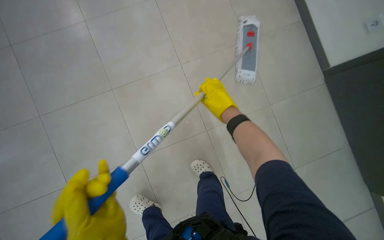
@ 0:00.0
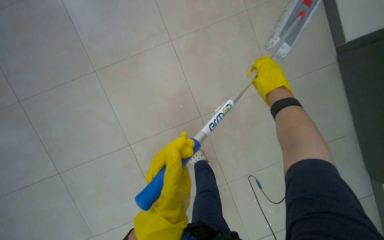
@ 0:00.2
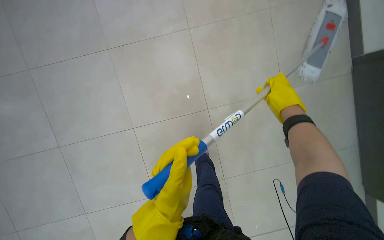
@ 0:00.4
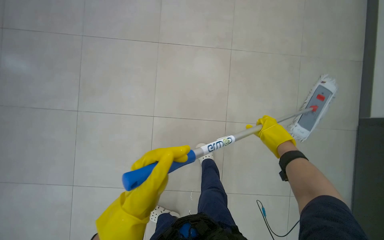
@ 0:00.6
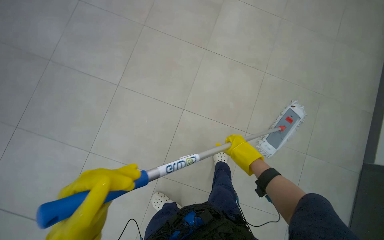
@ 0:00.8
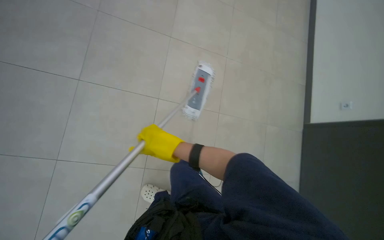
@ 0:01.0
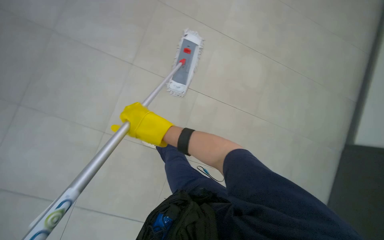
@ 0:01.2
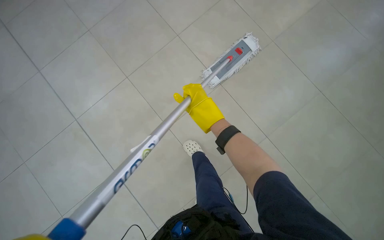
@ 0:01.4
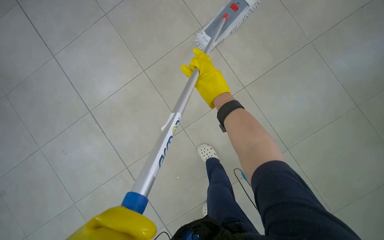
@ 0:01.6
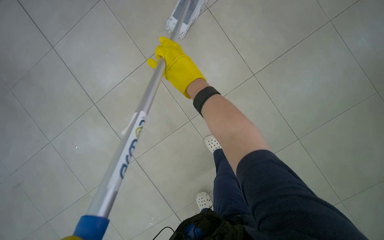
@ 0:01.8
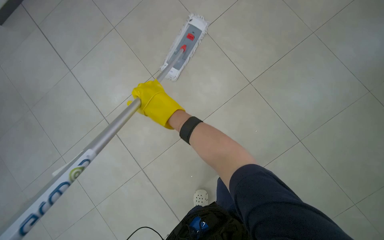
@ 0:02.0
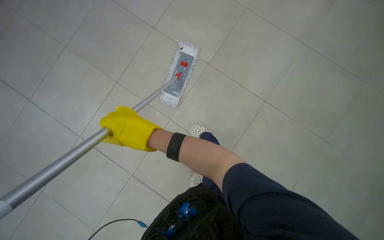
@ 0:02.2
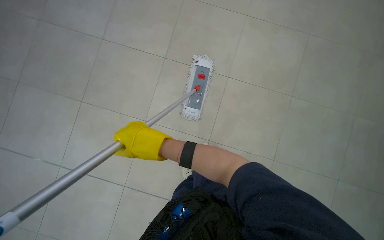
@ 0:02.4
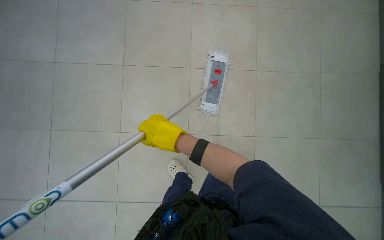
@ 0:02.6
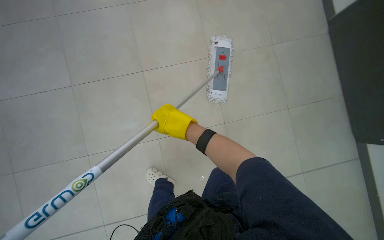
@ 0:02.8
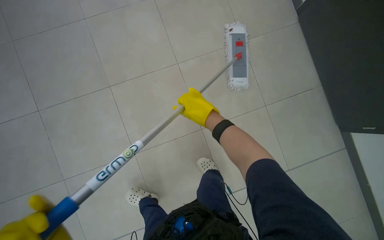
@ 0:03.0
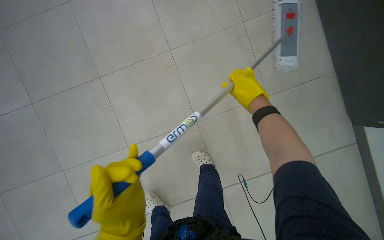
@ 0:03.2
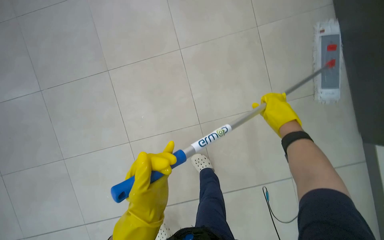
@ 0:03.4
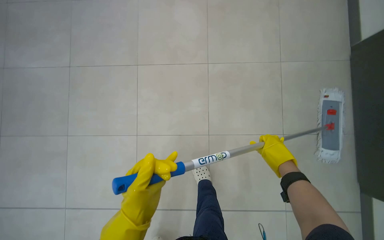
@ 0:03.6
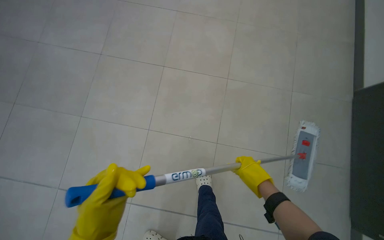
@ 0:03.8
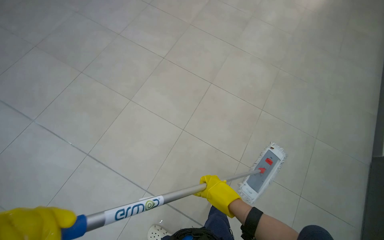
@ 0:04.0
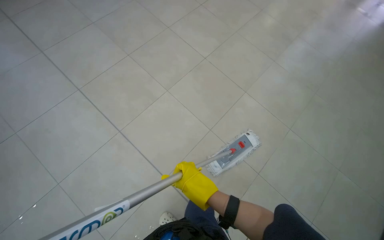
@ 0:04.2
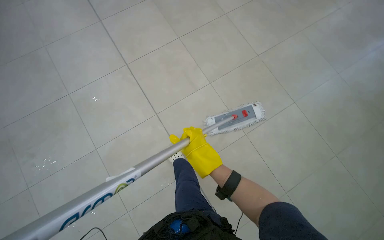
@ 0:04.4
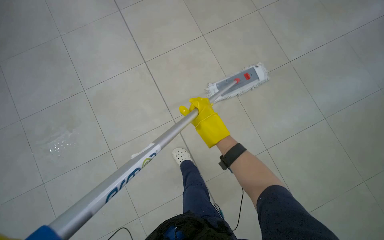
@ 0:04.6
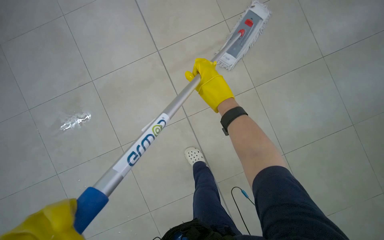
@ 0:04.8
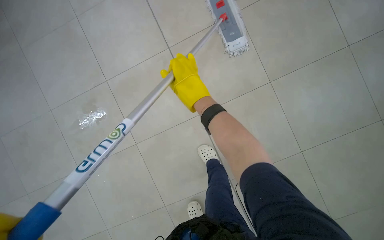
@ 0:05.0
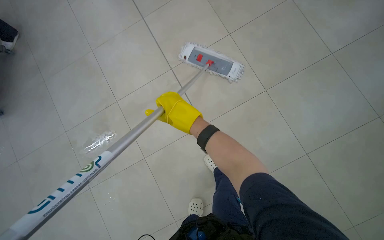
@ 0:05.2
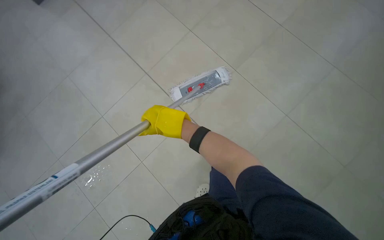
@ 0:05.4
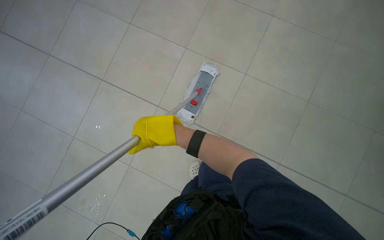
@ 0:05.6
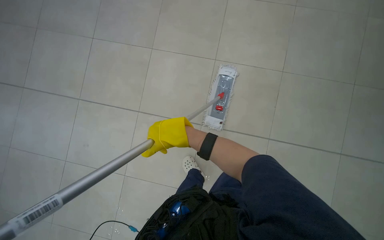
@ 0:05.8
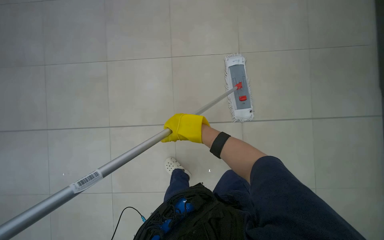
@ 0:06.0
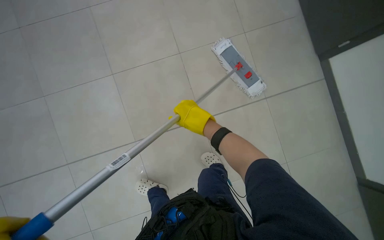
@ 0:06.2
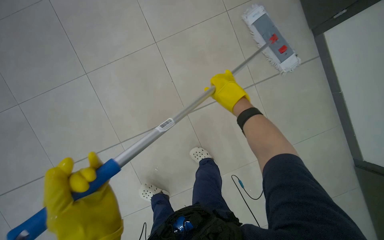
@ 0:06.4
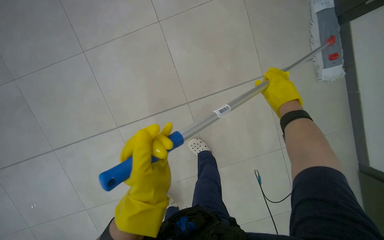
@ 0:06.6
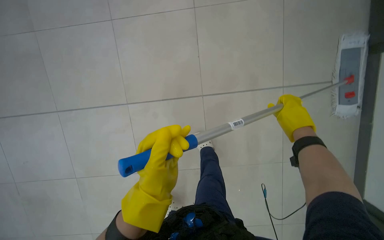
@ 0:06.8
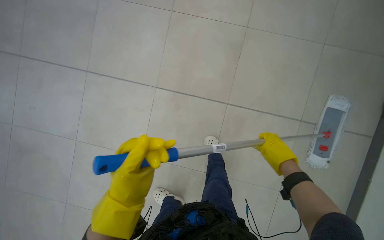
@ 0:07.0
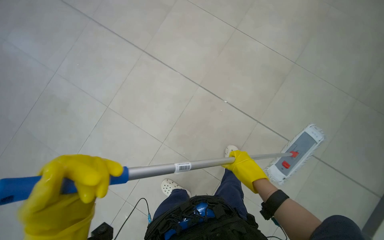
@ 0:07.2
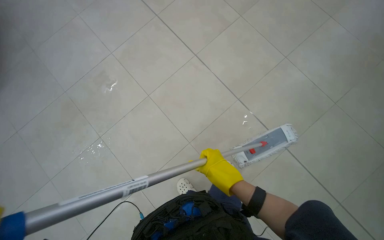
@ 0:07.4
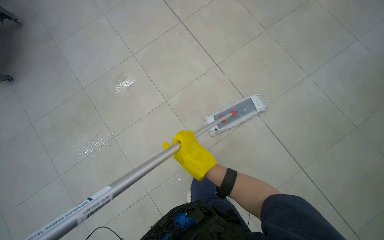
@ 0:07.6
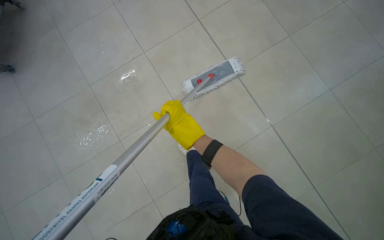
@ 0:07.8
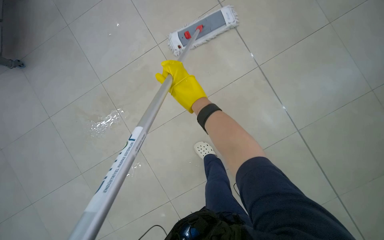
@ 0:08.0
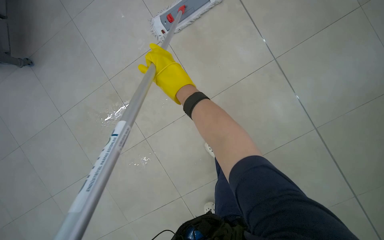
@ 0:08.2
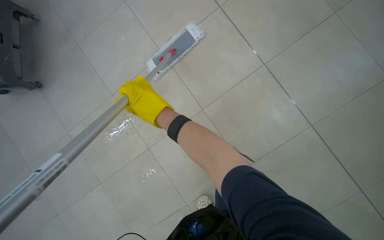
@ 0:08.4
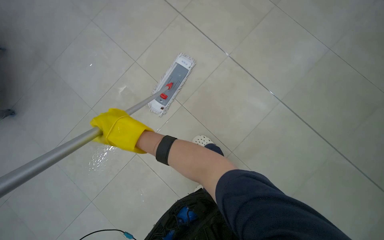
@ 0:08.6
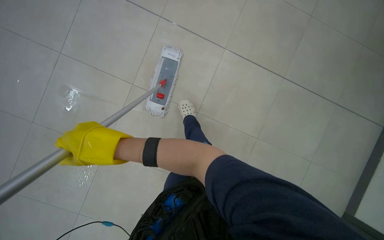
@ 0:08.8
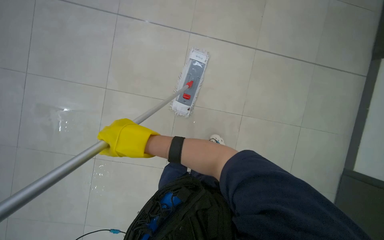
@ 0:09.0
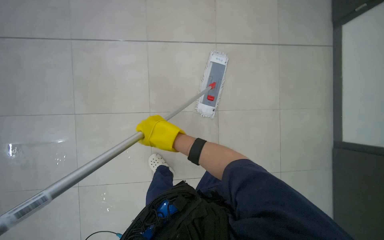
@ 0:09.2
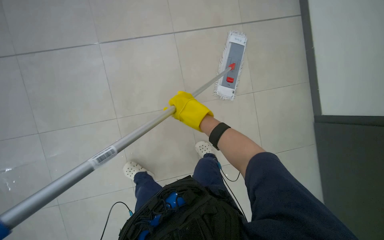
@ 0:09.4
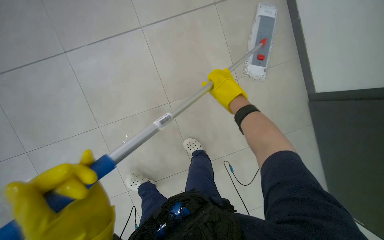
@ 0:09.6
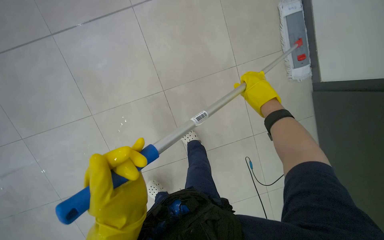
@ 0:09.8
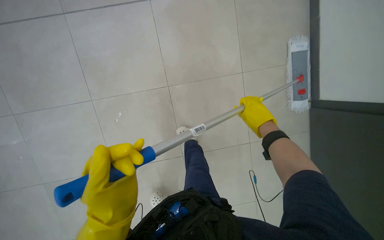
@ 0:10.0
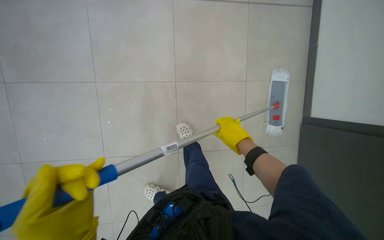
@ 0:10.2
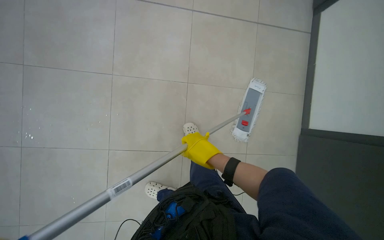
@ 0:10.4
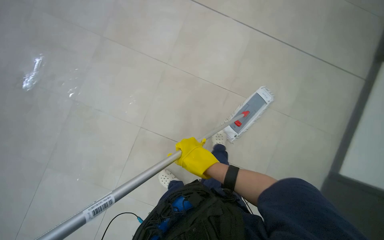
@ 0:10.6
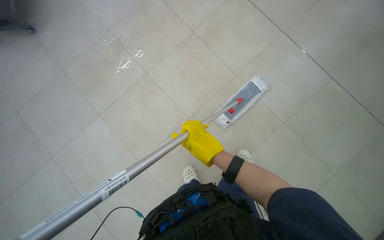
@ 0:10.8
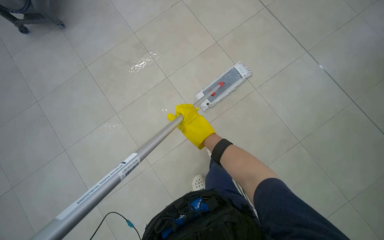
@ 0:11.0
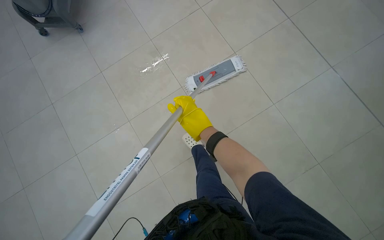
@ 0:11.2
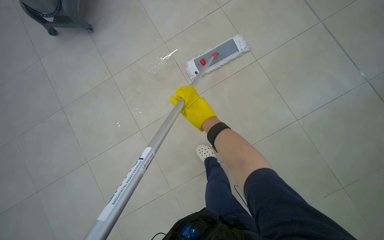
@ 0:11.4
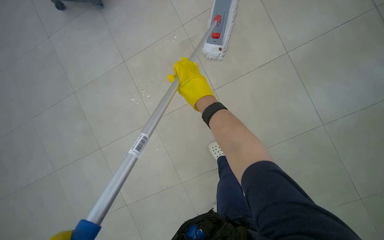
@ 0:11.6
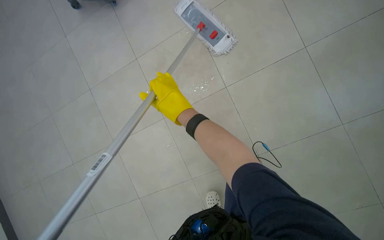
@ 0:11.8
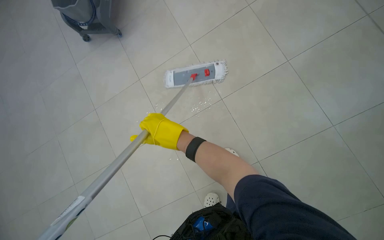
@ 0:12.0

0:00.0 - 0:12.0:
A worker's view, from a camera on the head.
Job: mopping floor.
The whole recording: Mopping floor. The worker mops the floor, including inside the elevator, and rinses the mop head in the bucket.
0:01.6 - 0:03.0: The camera sweeps to the left, by roughly 30 degrees. The scene turns some 35 degrees counterclockwise in the picture.
0:03.0 - 0:04.4: Everything in view rotates about 45 degrees clockwise.
0:04.4 - 0:06.0: The view swings some 15 degrees to the left.
0:07.6 - 0:09.0: The right hand travels to the left and nearer to the camera by some 25 cm, and goes up the picture and returns, some 25 cm each way.
0:09.0 - 0:10.4: The camera is aimed approximately 15 degrees further to the left.
0:10.4 - 0:12.0: The wearer moves roughly 40 cm.

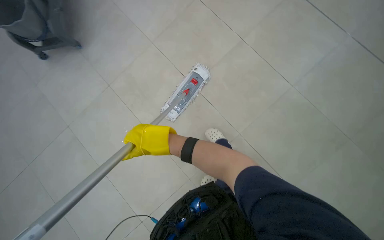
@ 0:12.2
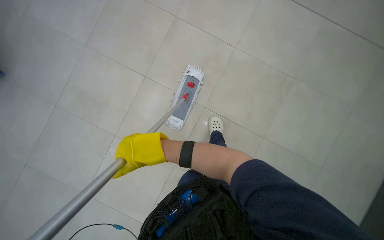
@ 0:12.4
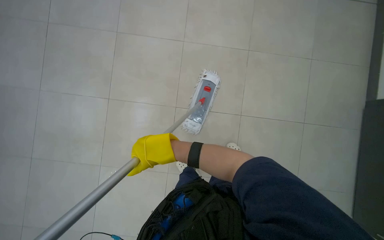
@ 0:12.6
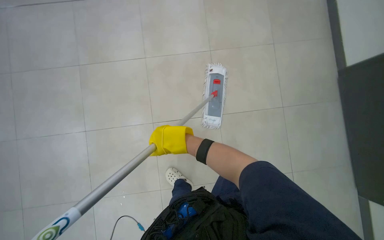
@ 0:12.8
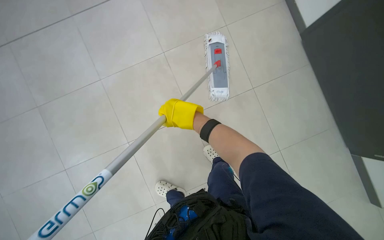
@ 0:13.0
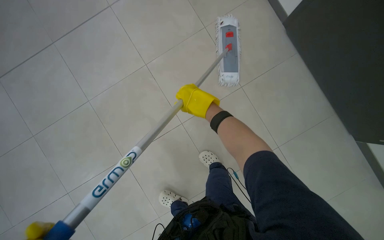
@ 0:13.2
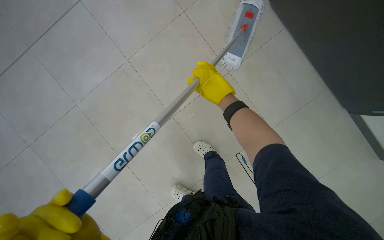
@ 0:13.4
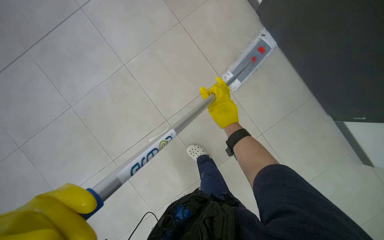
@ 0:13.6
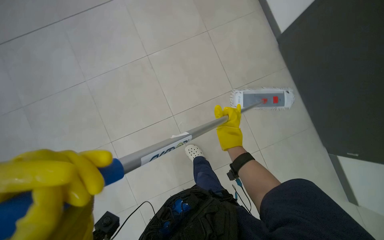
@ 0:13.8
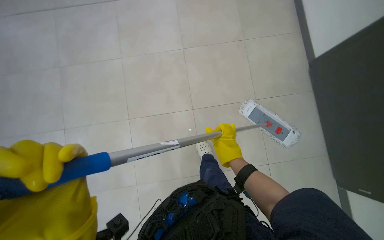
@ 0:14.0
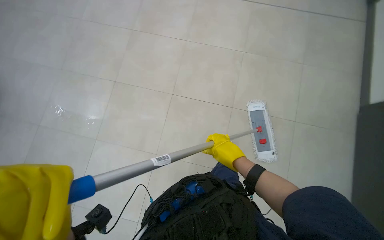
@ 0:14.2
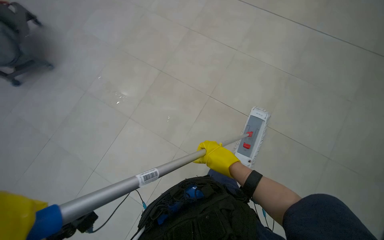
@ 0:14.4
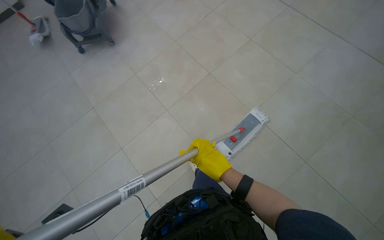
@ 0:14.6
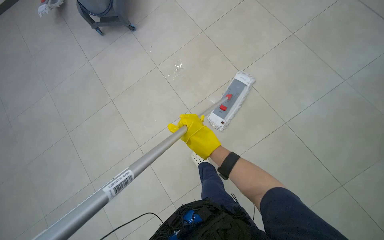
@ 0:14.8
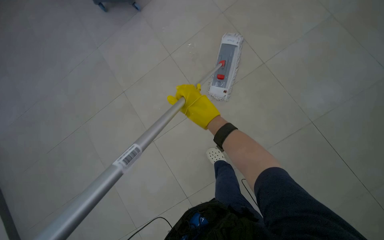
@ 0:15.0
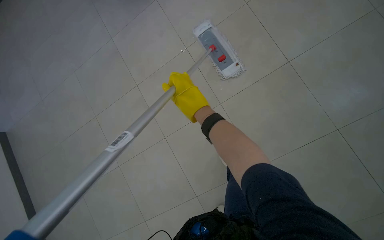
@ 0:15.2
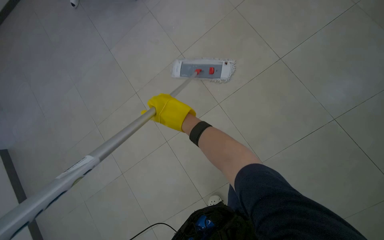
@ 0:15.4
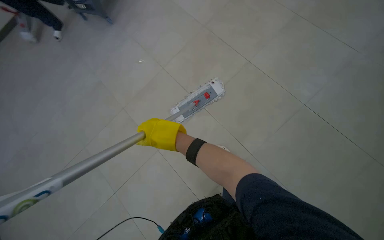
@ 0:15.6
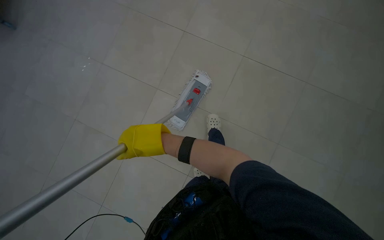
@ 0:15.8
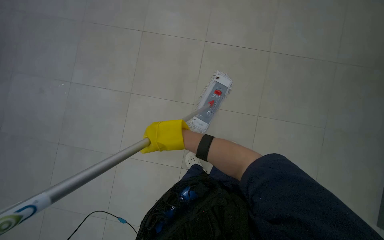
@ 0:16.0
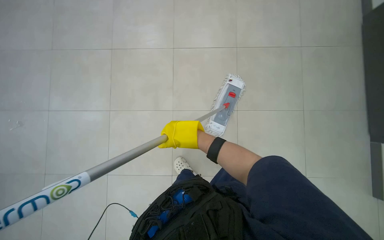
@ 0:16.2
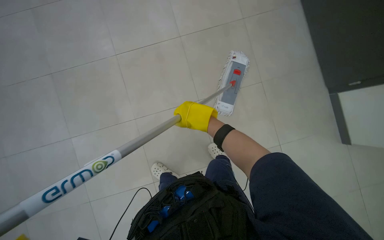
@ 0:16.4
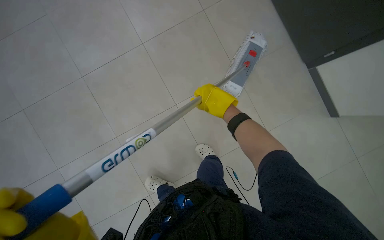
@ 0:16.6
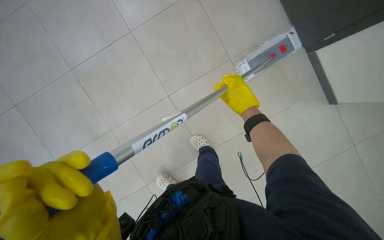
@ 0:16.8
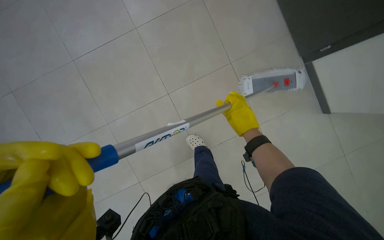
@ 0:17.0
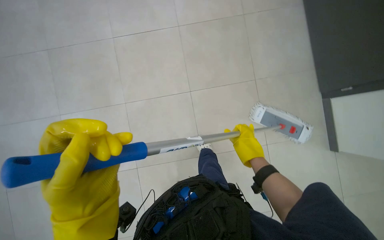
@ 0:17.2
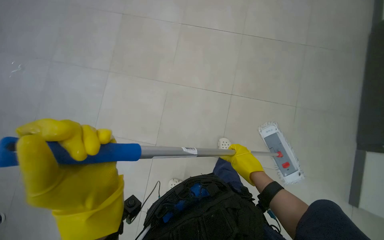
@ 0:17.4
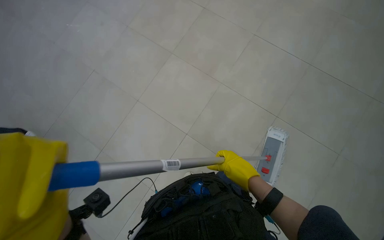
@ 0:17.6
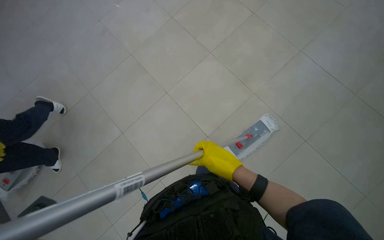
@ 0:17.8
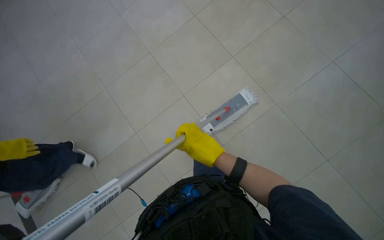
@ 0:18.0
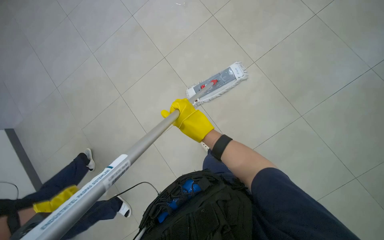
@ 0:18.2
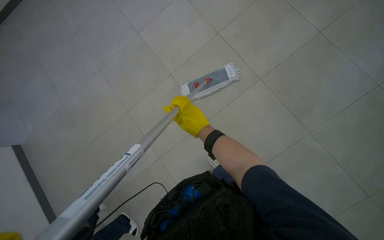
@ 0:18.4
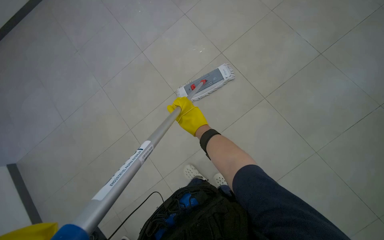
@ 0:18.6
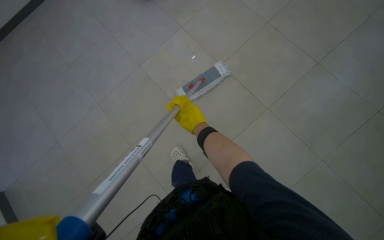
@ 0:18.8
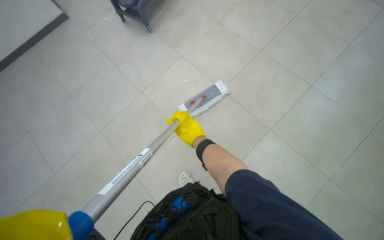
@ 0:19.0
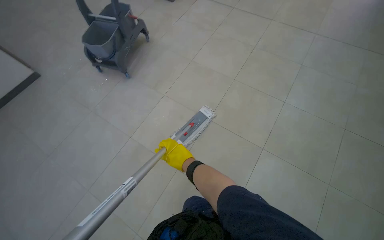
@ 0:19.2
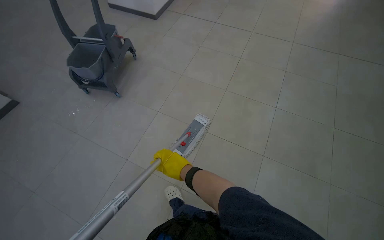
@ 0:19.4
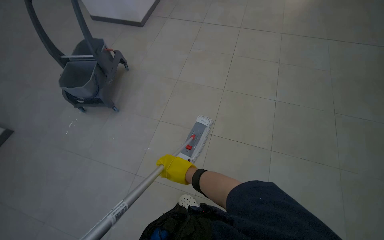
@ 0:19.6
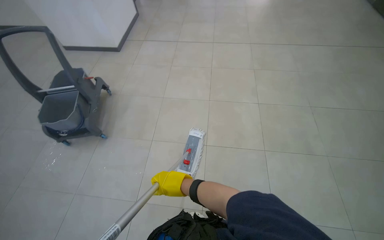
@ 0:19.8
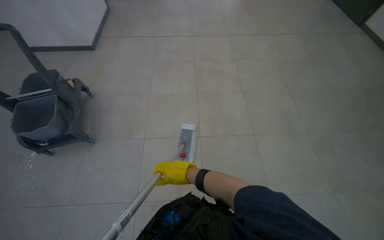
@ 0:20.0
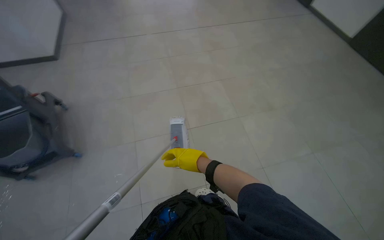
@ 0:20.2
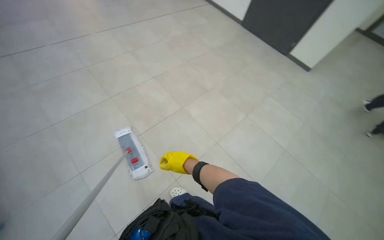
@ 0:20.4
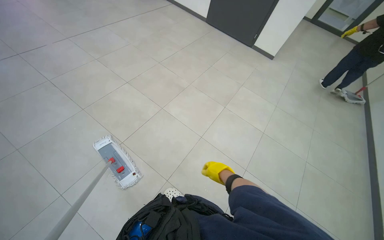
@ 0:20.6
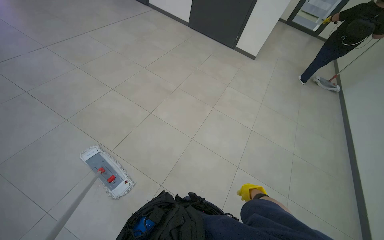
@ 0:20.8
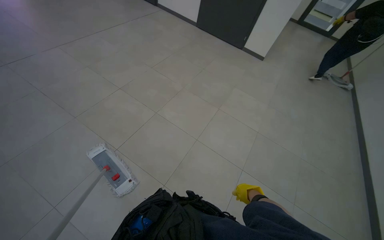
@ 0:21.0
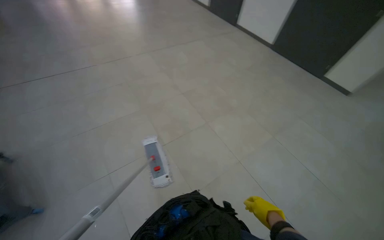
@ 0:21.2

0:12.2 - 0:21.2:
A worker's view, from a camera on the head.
Job: mopping floor.
The whole recording: Mopping floor. The worker mops the floor, including inside the elevator, and rinses the mop head in the bucket.
0:13.8 - 0:15.2: The head turns to the left by approximately 35 degrees. The camera pitches downward, by some 20 degrees.
0:16.6 - 0:18.2: The view tilts some 15 degrees downward. The right hand travels to the left by some 10 cm.
0:18.2 - 0:19.8: The wearer's head swings some 40 degrees to the right. The camera pitches upward, by about 40 degrees.
